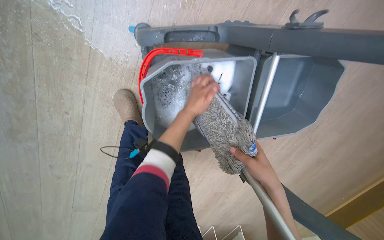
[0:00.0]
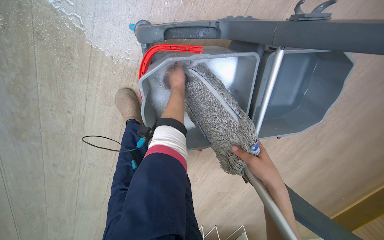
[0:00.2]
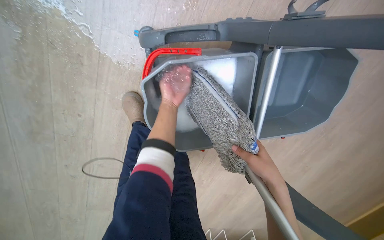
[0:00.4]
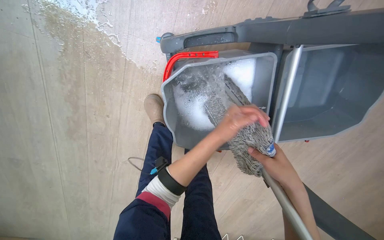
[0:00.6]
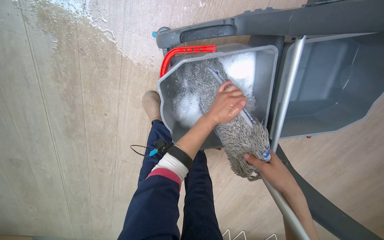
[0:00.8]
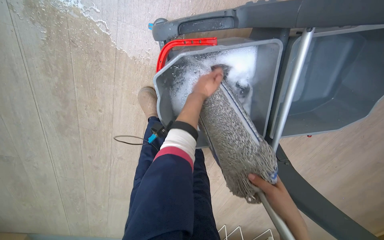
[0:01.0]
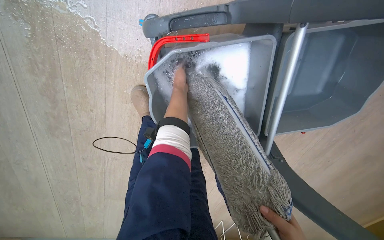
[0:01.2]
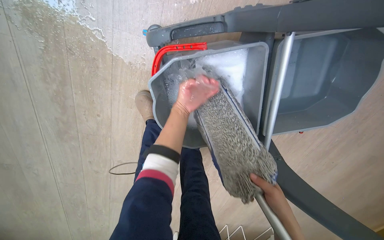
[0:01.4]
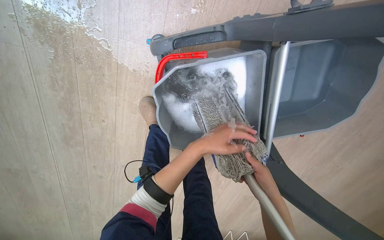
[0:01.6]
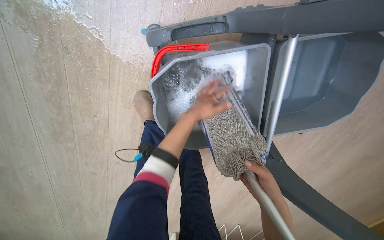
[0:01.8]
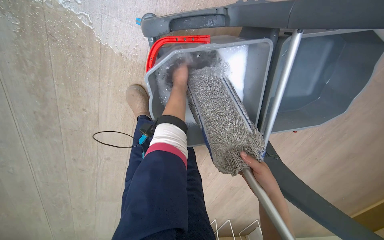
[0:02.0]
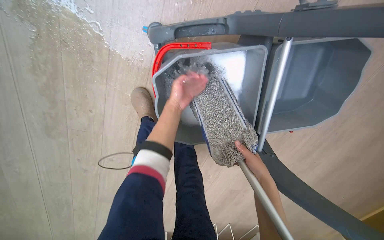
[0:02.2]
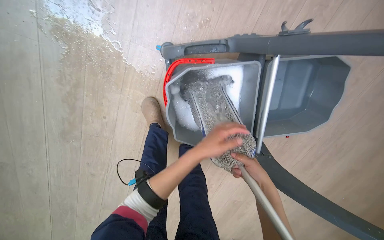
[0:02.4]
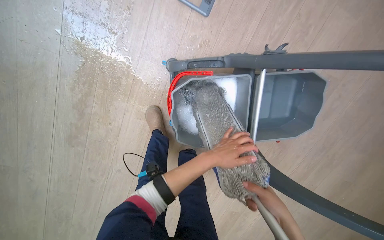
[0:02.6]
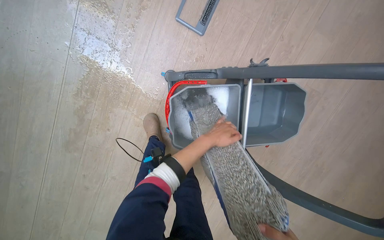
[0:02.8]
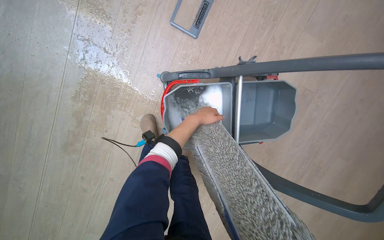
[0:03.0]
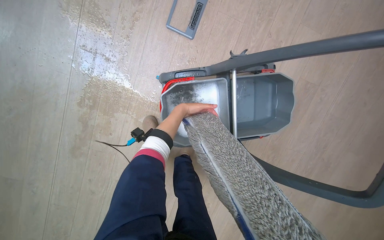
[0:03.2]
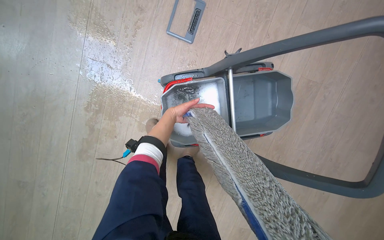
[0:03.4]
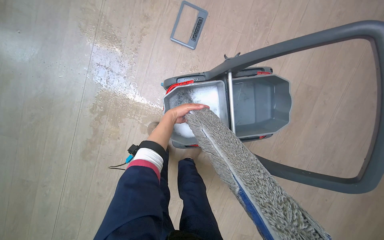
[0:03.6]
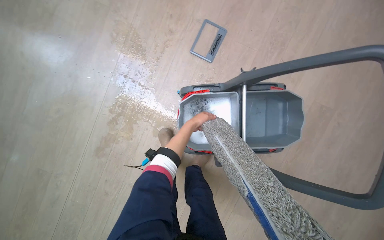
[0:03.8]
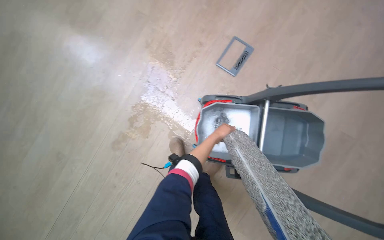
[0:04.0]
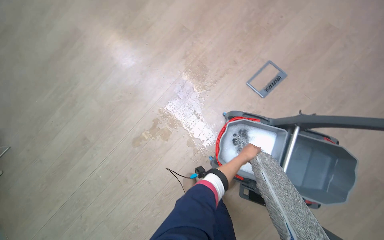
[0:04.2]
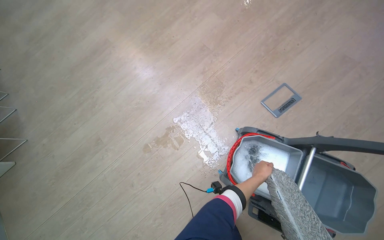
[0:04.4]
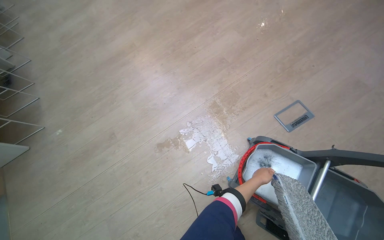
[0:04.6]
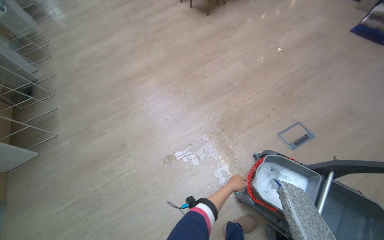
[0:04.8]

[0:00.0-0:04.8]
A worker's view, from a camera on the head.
Job: mopping floor.
The whole recording: Washing mop head in bucket. Washes and wrings the mop head in a cleaning bucket.
0.0 to 1.6 s: The left hand goes up and down the picture, some 20 cm each way, reversing 3 times.
1.6 to 3.2 s: The view tilts roughly 15 degrees upward. The left hand moves up and down the picture over about 25 cm, changing direction 2 times.
3.2 to 4.8 s: The wearer moves approximately 60 cm. The head rotates approximately 45 degrees to the left. The camera pitches upward, by roughly 35 degrees.

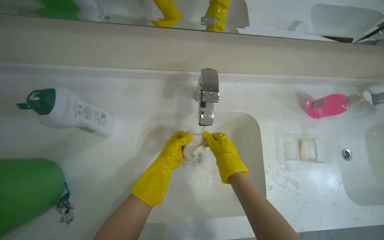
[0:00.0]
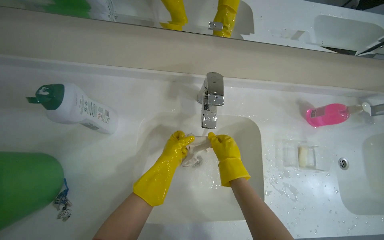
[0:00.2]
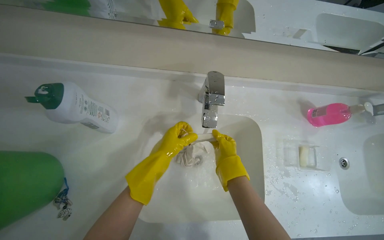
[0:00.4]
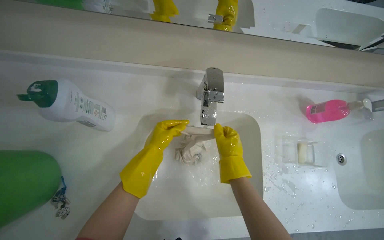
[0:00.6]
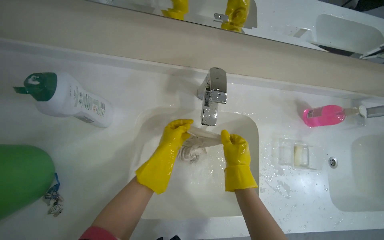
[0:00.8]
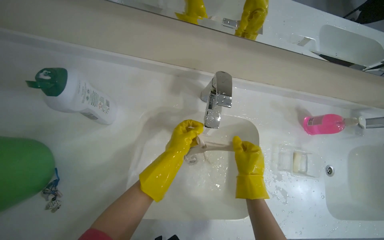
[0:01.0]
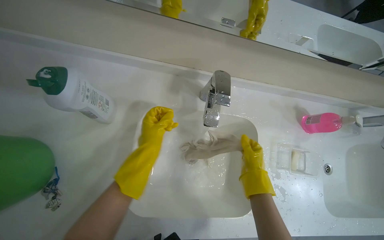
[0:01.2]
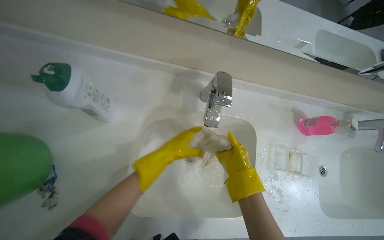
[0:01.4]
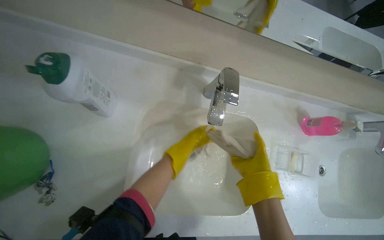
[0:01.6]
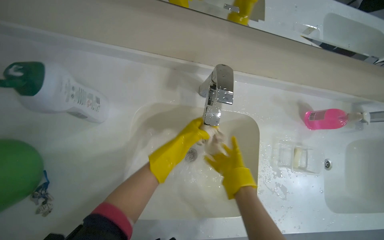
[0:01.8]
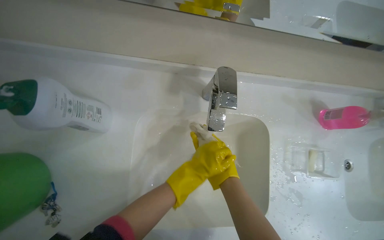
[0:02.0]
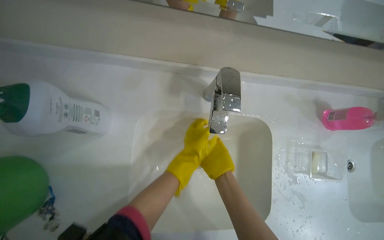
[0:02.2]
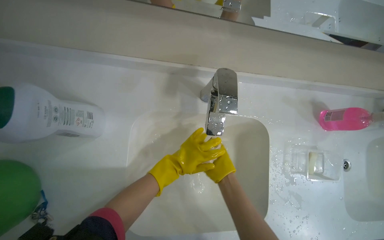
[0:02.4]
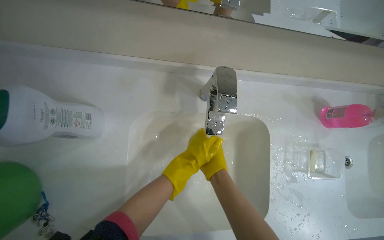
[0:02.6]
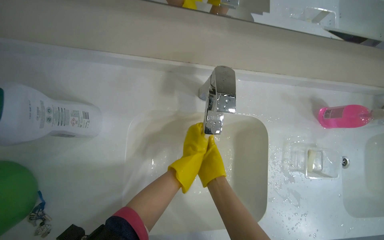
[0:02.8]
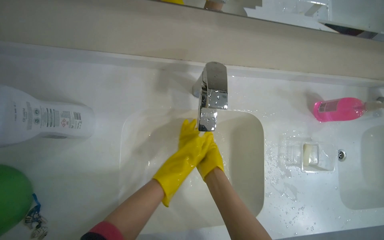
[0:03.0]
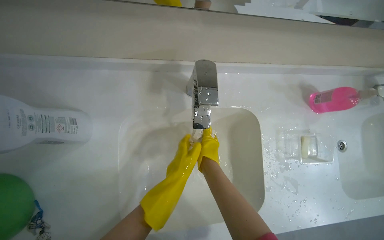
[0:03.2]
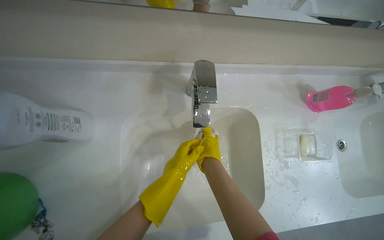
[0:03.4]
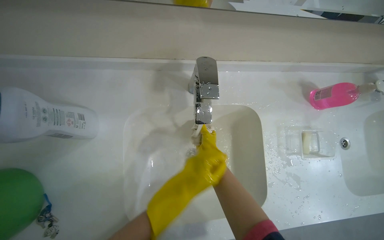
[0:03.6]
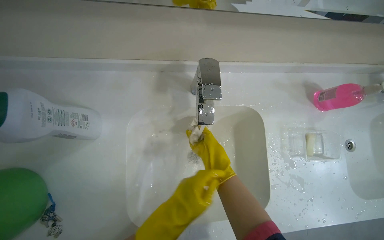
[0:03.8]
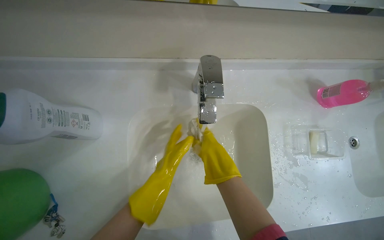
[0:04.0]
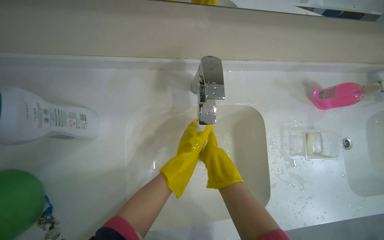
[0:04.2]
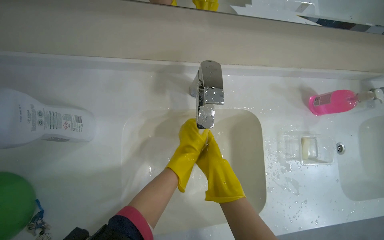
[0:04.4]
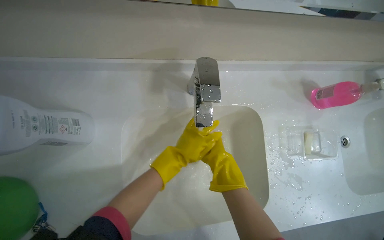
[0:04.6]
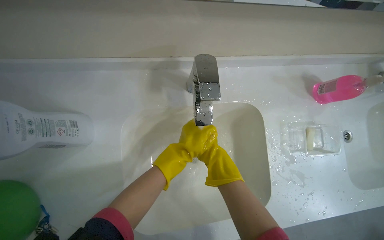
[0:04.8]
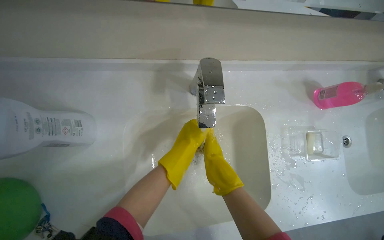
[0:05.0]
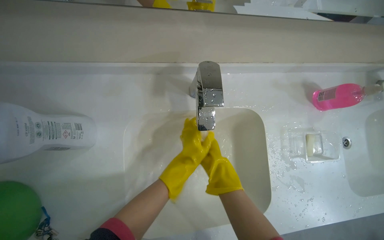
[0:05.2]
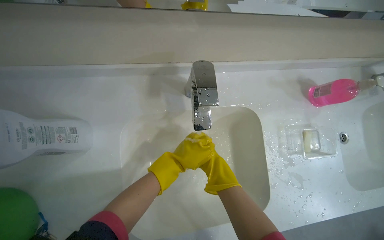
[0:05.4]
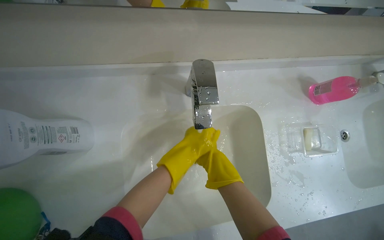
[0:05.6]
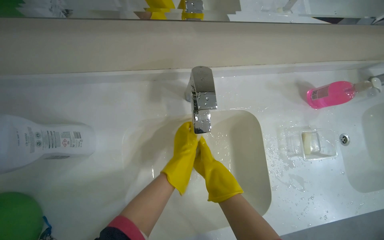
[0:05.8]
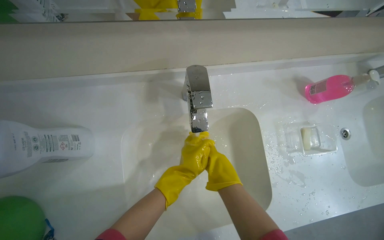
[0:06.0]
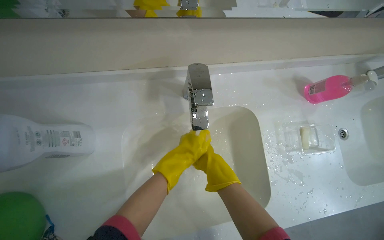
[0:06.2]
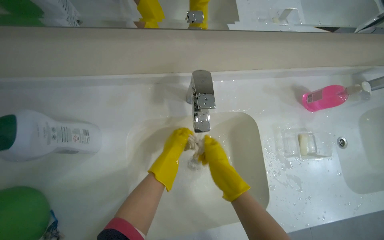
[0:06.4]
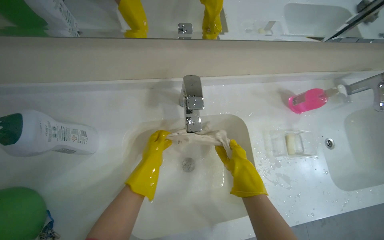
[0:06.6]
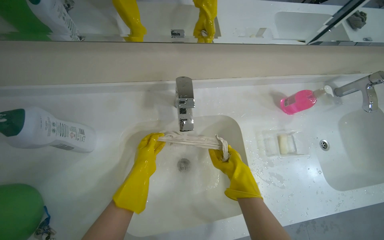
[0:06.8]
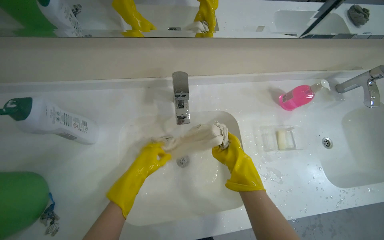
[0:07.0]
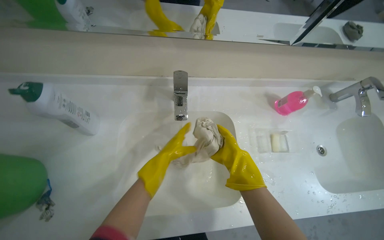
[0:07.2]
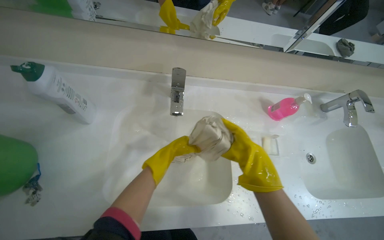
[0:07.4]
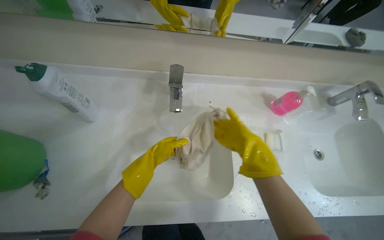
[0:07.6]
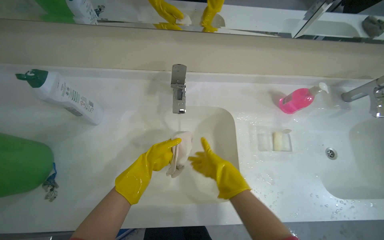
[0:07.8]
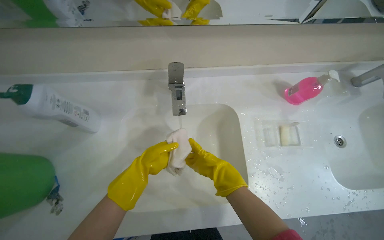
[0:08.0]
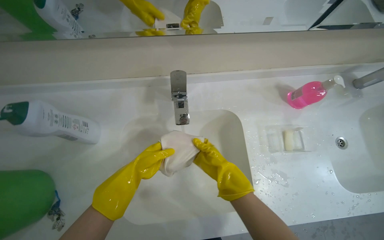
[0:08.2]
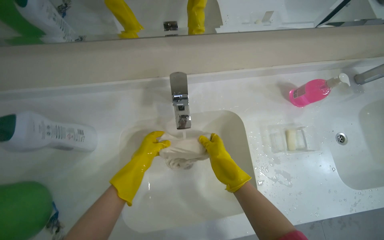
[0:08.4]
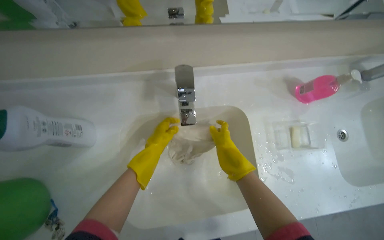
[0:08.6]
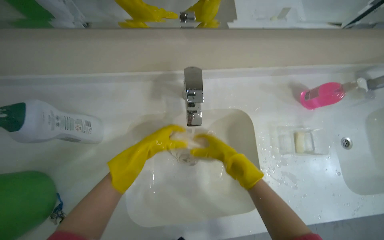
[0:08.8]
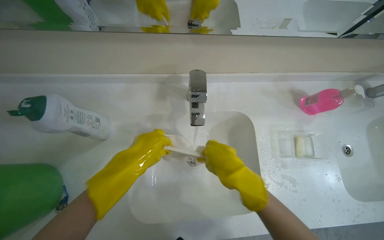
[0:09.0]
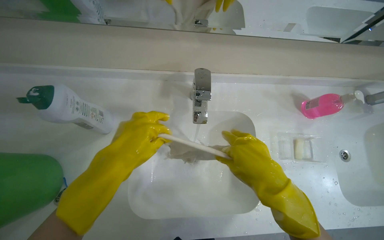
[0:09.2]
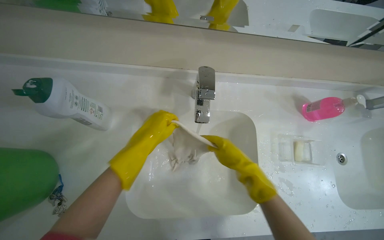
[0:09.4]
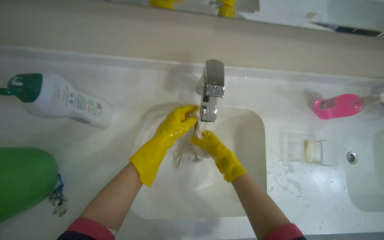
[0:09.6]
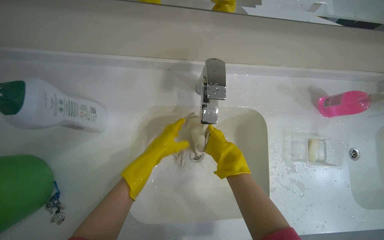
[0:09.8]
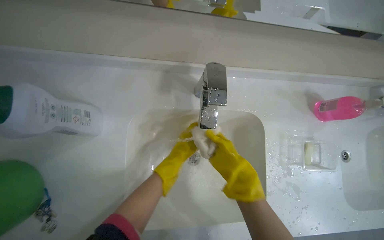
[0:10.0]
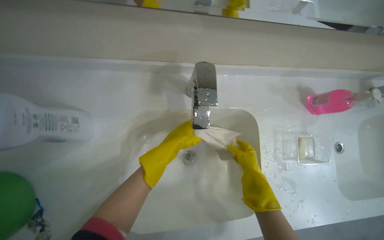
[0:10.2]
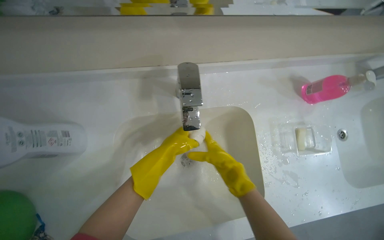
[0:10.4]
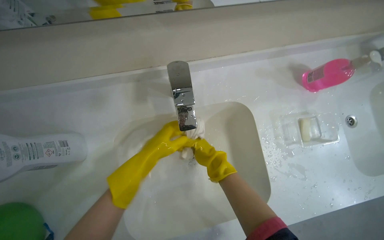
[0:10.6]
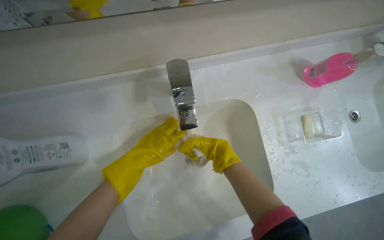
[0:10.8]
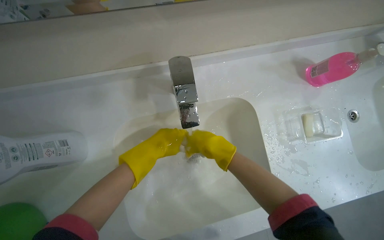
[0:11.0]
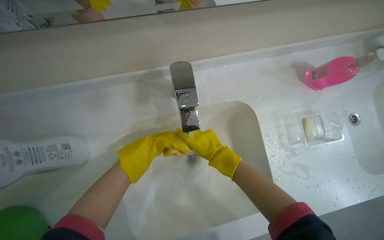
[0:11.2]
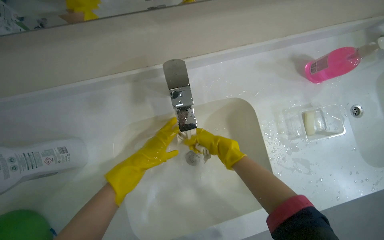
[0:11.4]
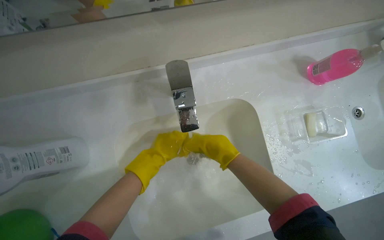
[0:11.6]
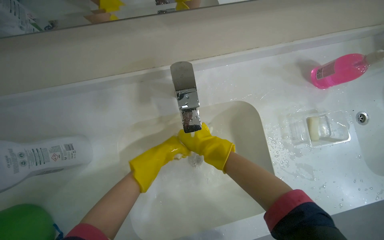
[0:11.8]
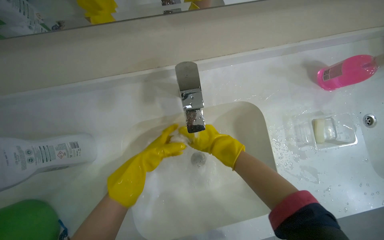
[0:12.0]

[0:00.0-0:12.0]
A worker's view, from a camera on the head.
Job: preparing cleaning supplies.
The whole recording: Rinsing and wringing white cloth. The worker rinses and wrings a white cloth in the sink.
1.6 to 3.0 s: The right hand heads to the left, covering some 10 cm.
4.4 to 6.0 s: The right hand shifts roughly 10 cm nearer to the camera.
6.0 to 7.6 s: The camera pitches upward, by some 15 degrees. The right hand moves to the right, about 15 cm.
7.6 to 9.0 s: The right hand swings nearer and farther, approximately 20 cm each way, with 3 reversals, while the left hand shifts roughly 10 cm nearer to the camera.
9.0 to 10.4 s: The left hand reaches about 15 cm farther from the camera, then returns, while the right hand goes some 20 cm farther from the camera.
10.4 to 12.0 s: The right hand swings nearer and farther, approximately 15 cm each way, with 2 reversals, while the left hand heads to the left, covering roughly 10 cm.

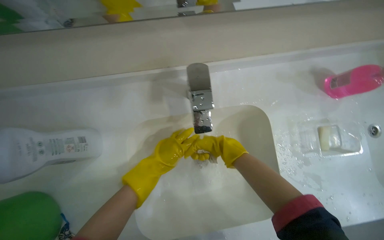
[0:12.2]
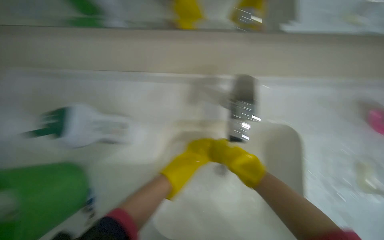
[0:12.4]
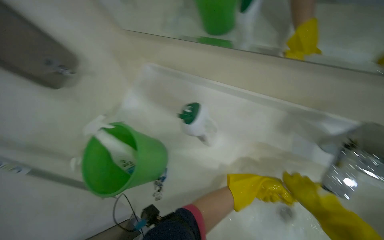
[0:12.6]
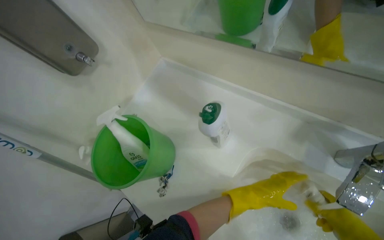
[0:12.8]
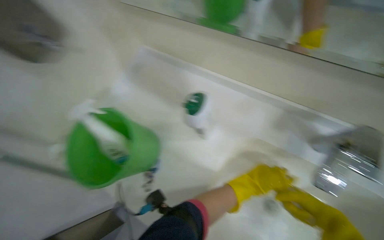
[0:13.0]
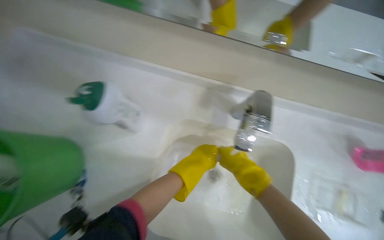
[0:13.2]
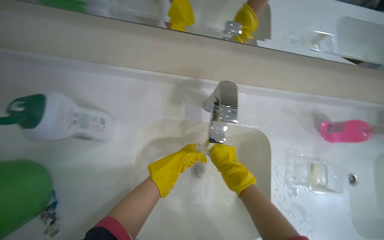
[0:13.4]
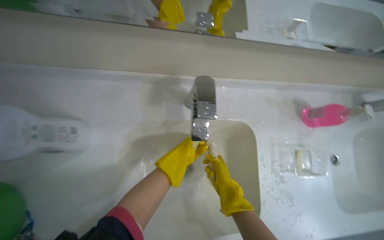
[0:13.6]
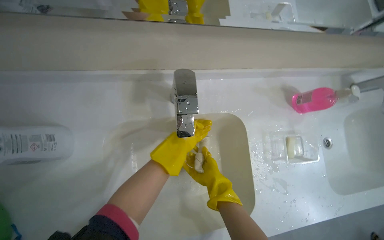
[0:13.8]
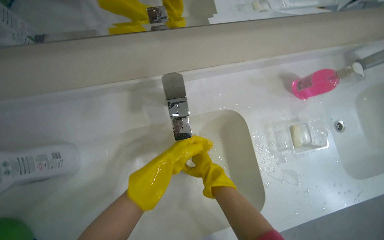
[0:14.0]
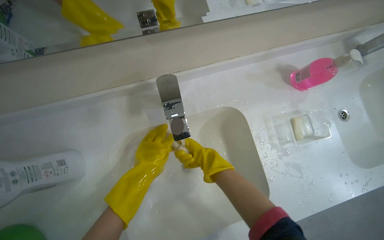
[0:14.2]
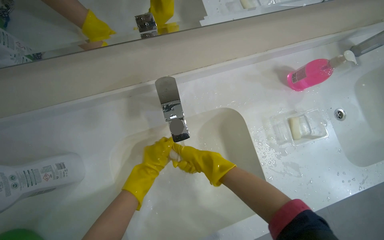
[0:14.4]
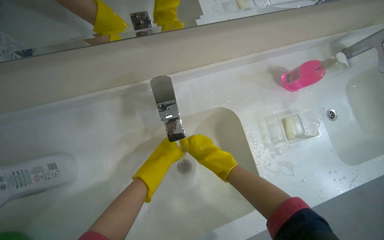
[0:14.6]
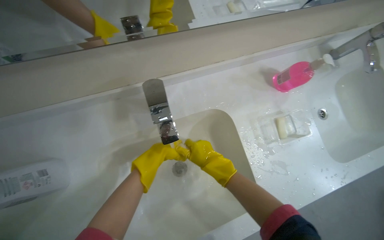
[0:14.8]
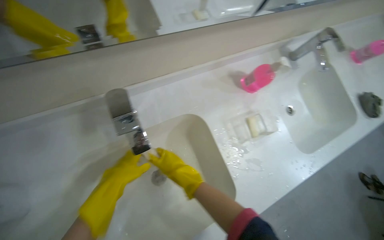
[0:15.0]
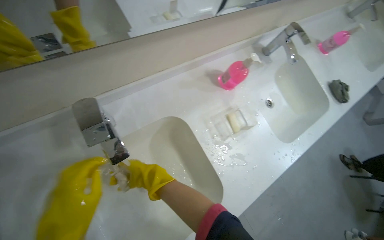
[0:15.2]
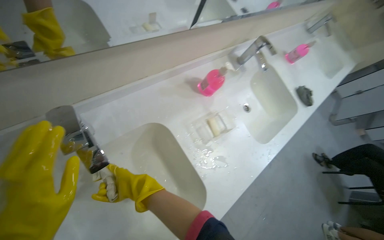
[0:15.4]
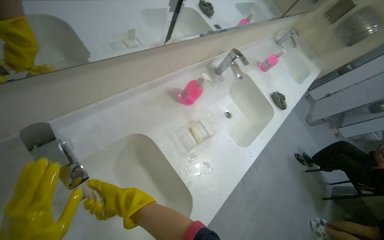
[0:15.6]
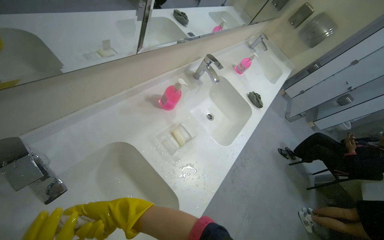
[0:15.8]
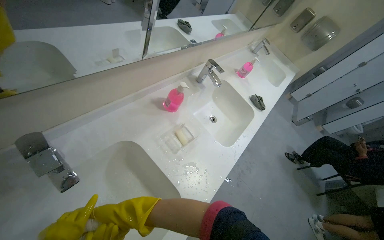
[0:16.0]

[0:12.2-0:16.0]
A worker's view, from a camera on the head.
Job: preparing cleaning supplies.
The whole recording: Rinsing and wringing white cloth. The worker rinses and wrings a white cloth in the sink.
13.4 to 14.8 s: The right hand is displaced nearer to the camera by about 10 cm; the left hand heads farther from the camera, covering about 10 cm.
14.8 to 16.0 s: The wearer's head swings about 30 degrees to the right. The camera pitches upward, by some 15 degrees.
